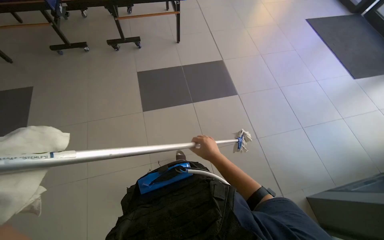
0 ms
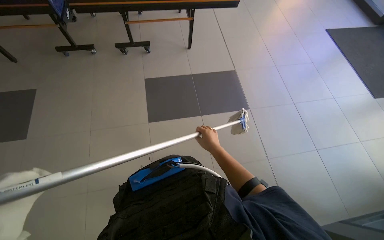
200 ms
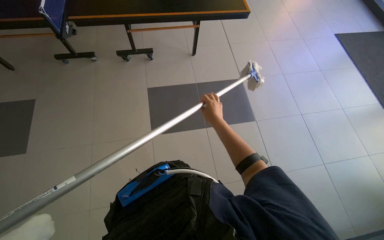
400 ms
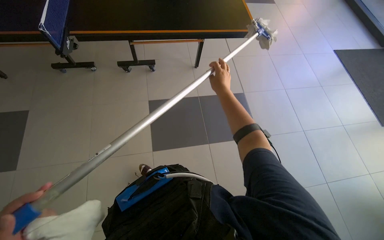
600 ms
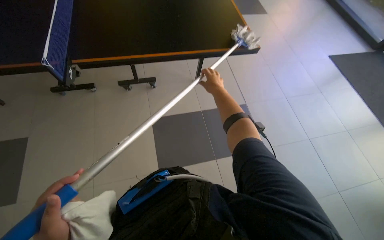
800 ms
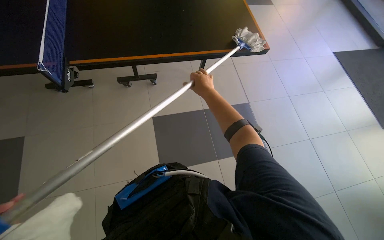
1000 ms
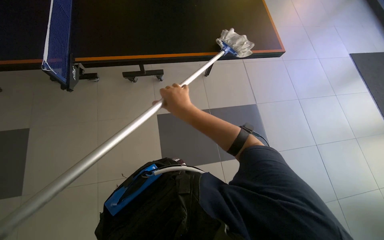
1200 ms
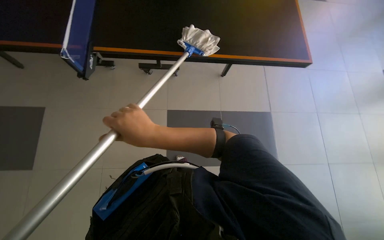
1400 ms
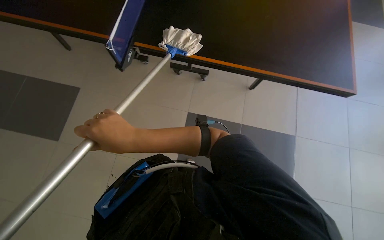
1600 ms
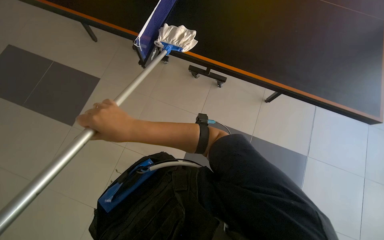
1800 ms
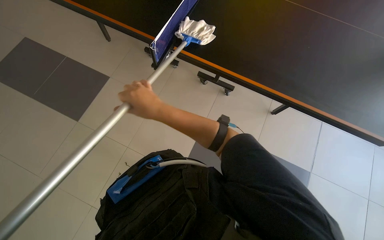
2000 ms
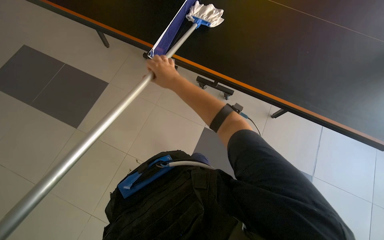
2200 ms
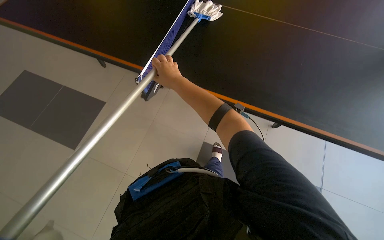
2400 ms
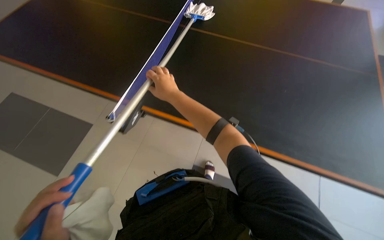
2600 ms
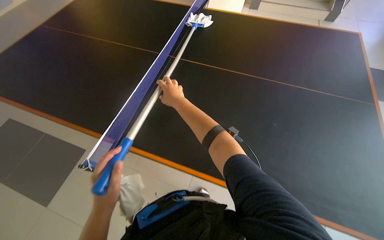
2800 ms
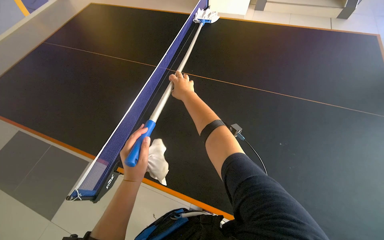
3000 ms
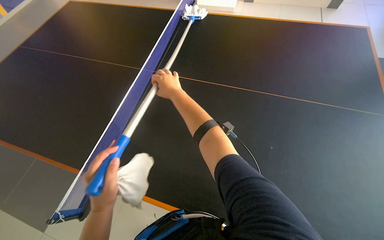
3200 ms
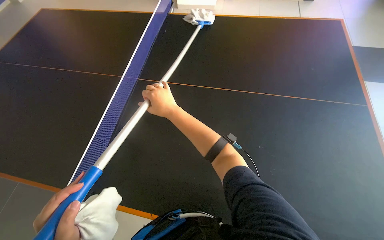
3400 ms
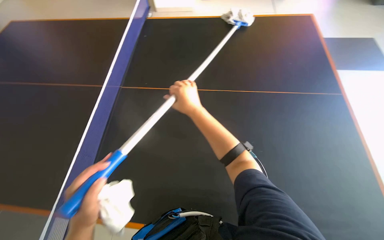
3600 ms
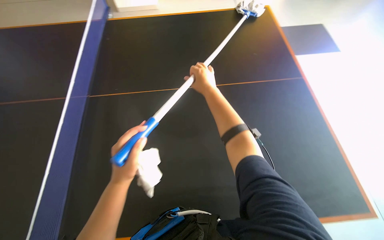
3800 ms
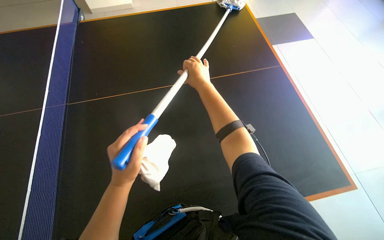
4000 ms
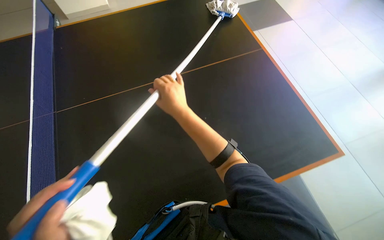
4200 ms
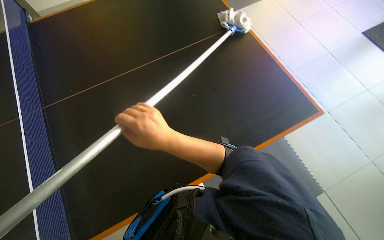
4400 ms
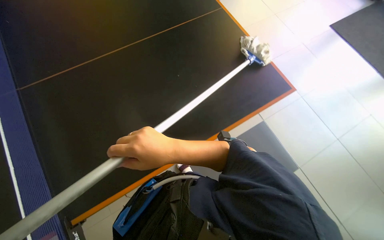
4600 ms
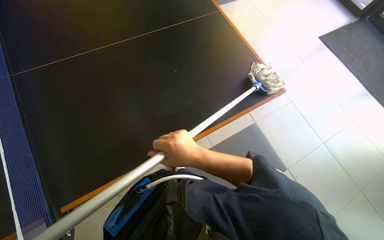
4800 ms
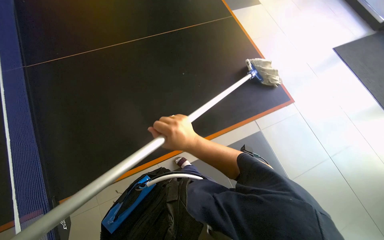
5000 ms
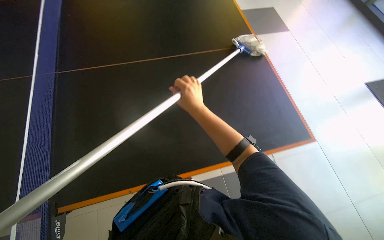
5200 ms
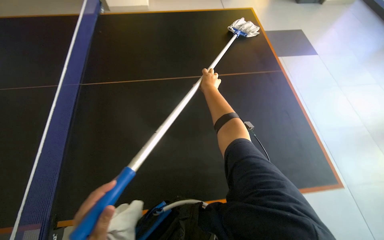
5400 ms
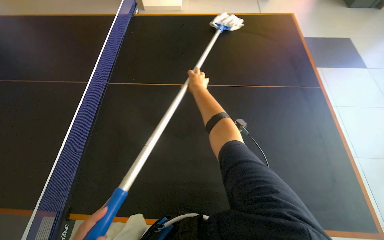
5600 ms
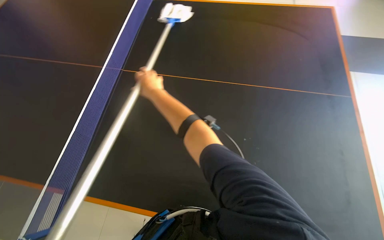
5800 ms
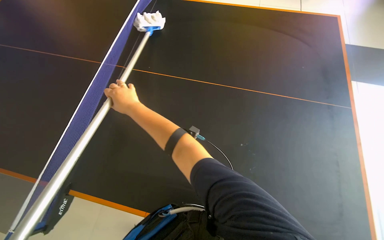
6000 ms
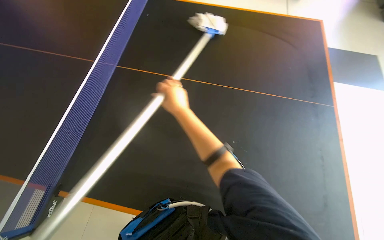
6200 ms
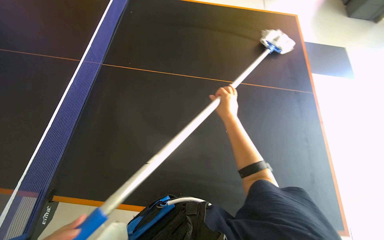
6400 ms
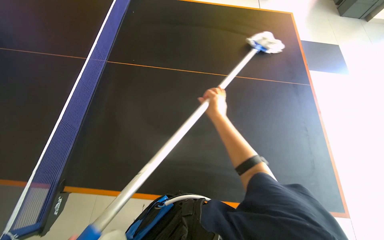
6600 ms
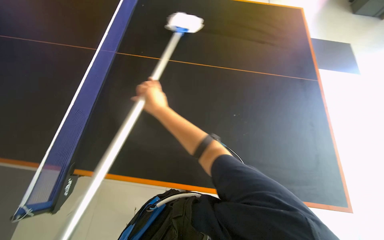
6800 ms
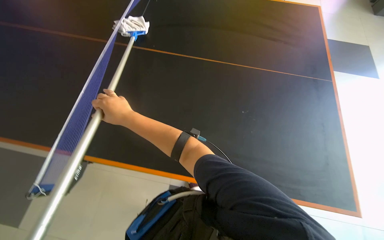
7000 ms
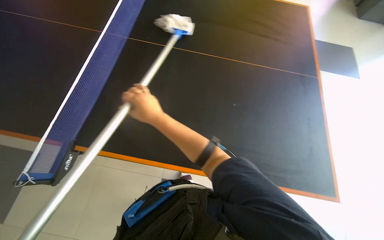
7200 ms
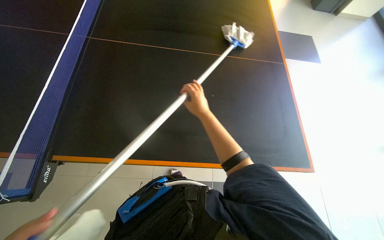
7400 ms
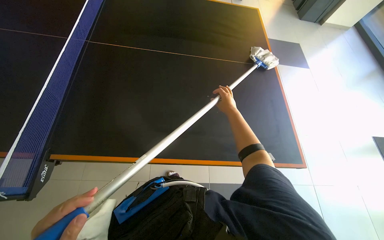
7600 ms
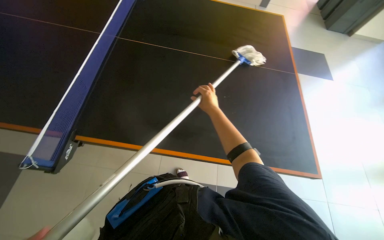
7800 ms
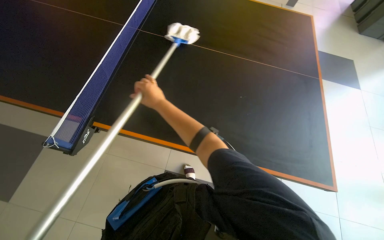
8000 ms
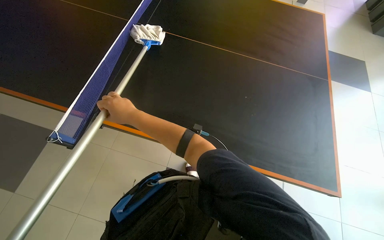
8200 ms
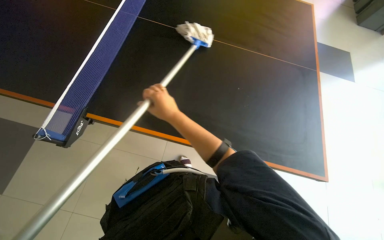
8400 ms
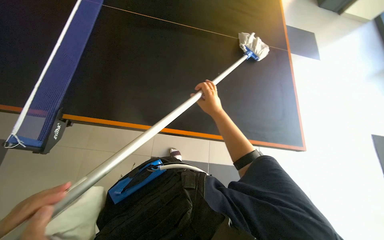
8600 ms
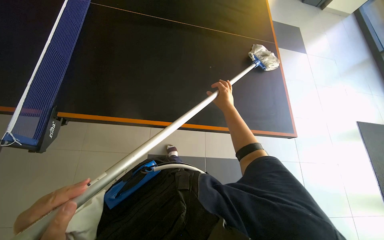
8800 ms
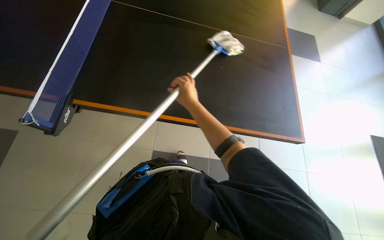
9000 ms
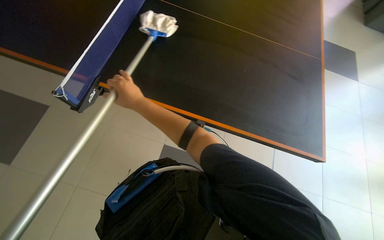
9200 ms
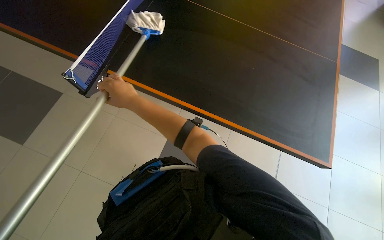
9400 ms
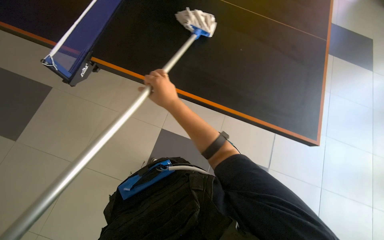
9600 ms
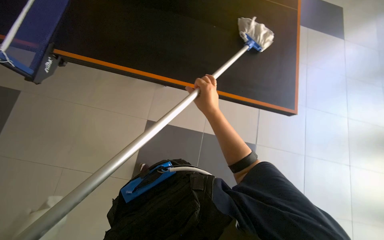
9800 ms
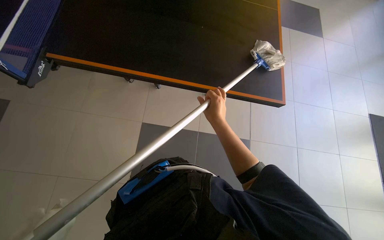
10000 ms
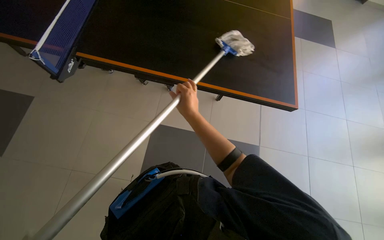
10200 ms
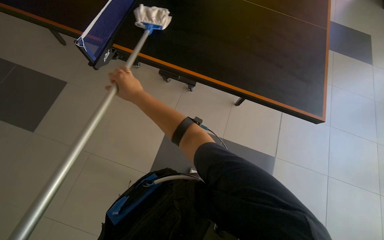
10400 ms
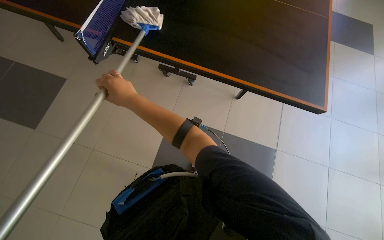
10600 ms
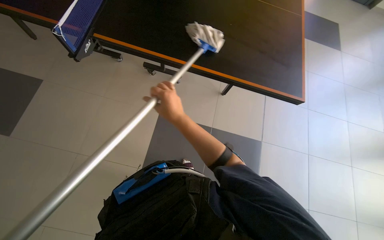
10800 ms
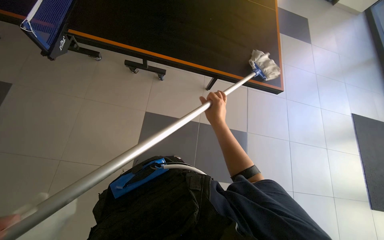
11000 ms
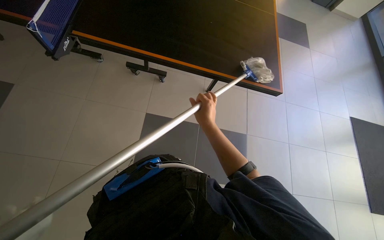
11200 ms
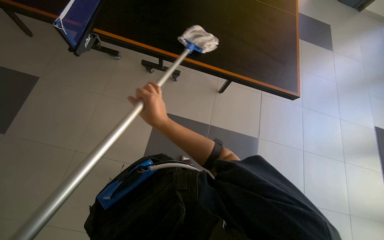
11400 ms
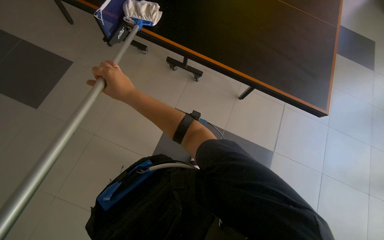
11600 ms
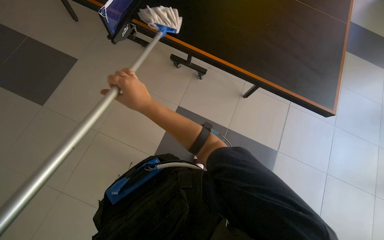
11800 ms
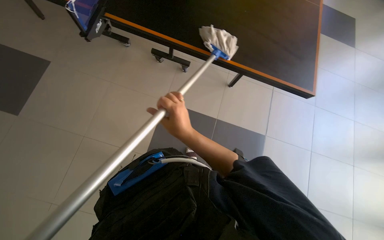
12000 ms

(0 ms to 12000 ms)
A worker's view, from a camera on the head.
Job: wiping surfaces.
The whole recording: Cleaning table surface with mop. The worker cleans the table surface using a mop.
0 ms - 1600 ms: The camera travels roughly 60 cm.
1600 ms - 3000 ms: The right hand goes about 35 cm up the picture.
3000 ms - 4400 ms: The wearer's head swings some 20 degrees to the right. The right hand goes approximately 20 cm nearer to the camera and down the picture.
4400 ms - 6000 ms: The right hand is displaced up the picture by about 15 cm, and travels farther from the camera and back again, about 30 cm each way.
6000 ms - 7600 ms: The camera sweeps to the right, by about 15 degrees. The right hand swings left and right, about 35 cm each way, with 2 reversals.
9000 ms - 10400 ms: The right hand swings left and right, about 25 cm each way, with 2 reversals.
10400 ms - 12000 ms: The right hand swings left and right, approximately 25 cm each way, with 2 reversals.

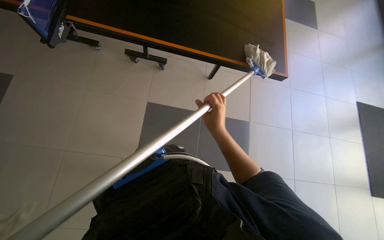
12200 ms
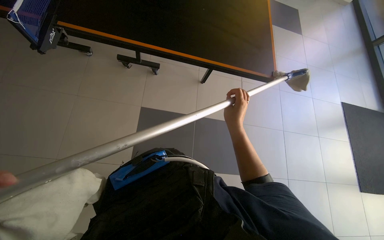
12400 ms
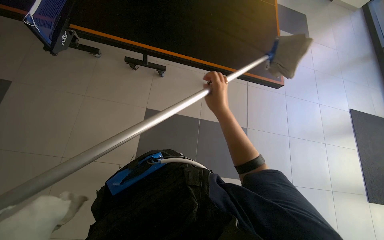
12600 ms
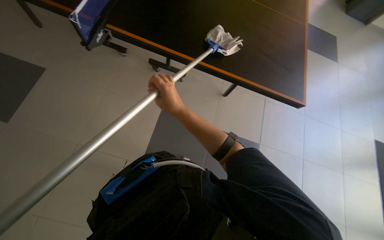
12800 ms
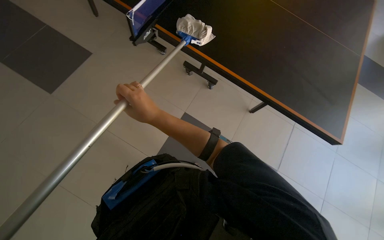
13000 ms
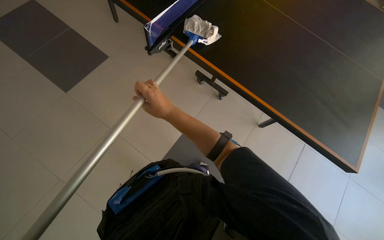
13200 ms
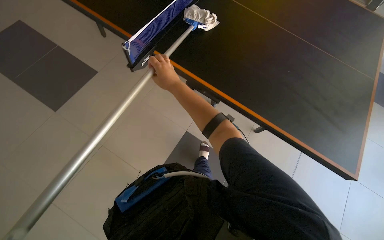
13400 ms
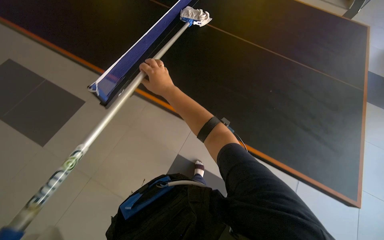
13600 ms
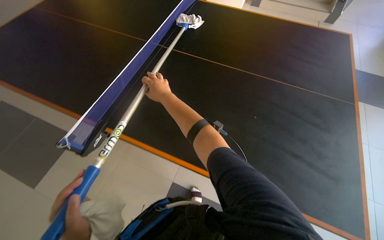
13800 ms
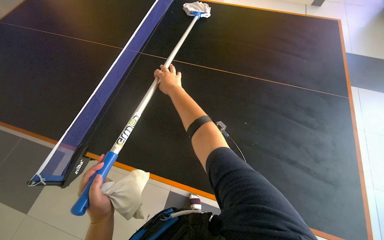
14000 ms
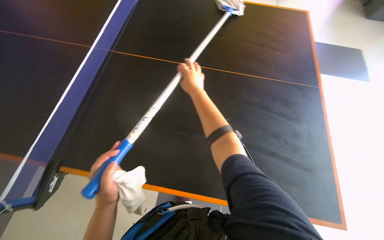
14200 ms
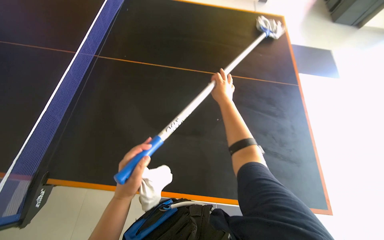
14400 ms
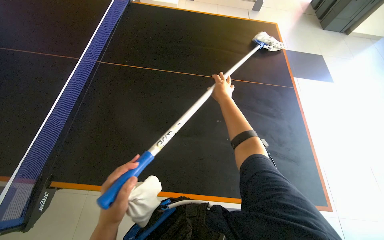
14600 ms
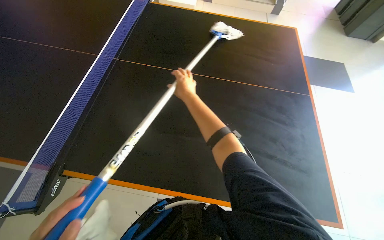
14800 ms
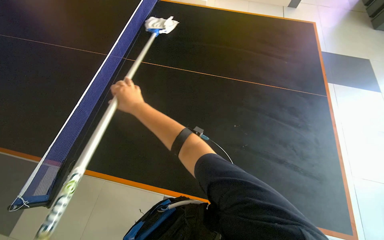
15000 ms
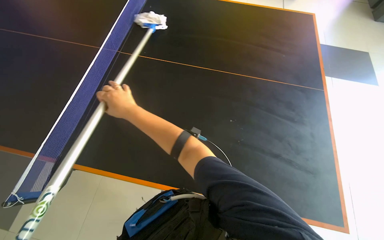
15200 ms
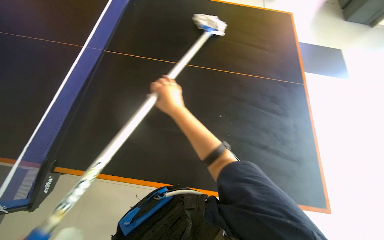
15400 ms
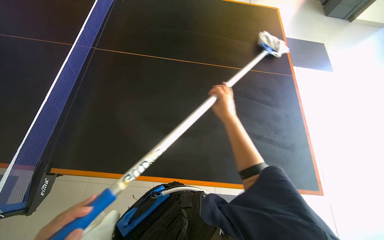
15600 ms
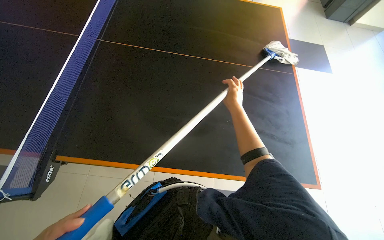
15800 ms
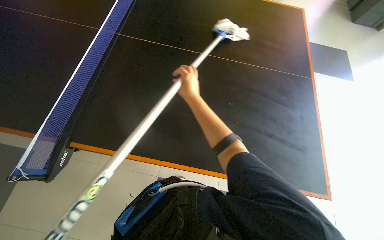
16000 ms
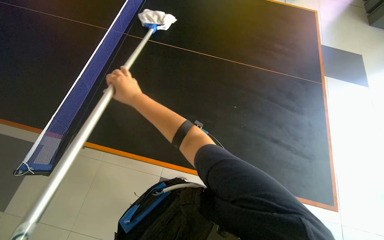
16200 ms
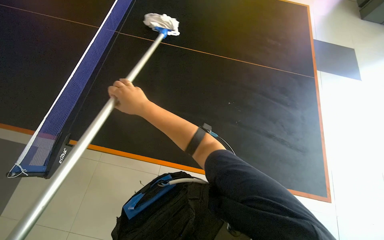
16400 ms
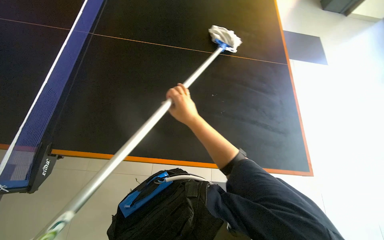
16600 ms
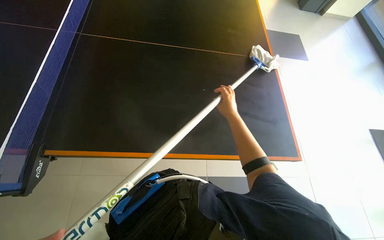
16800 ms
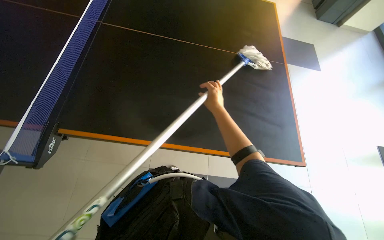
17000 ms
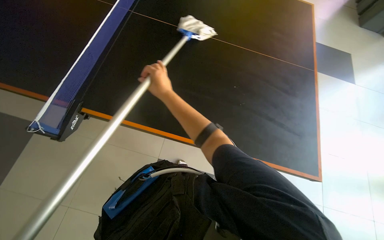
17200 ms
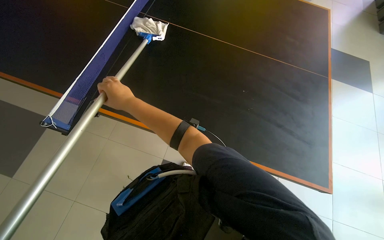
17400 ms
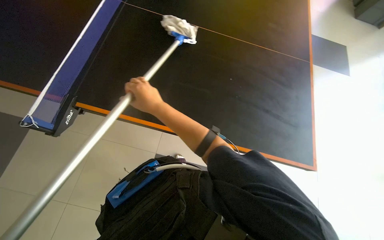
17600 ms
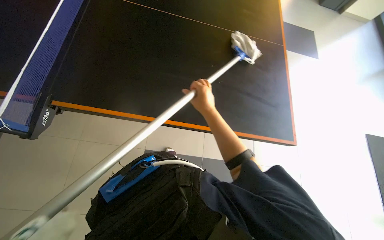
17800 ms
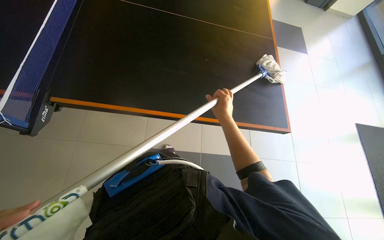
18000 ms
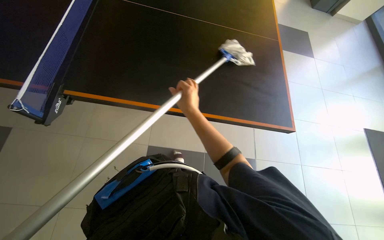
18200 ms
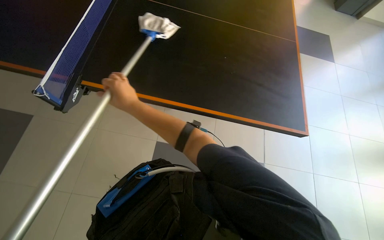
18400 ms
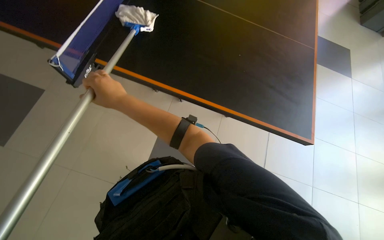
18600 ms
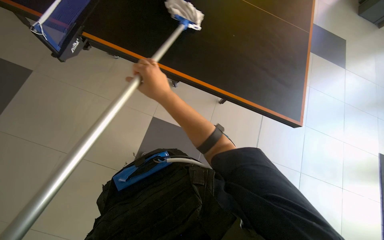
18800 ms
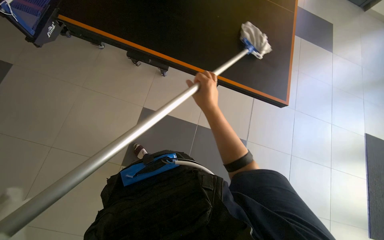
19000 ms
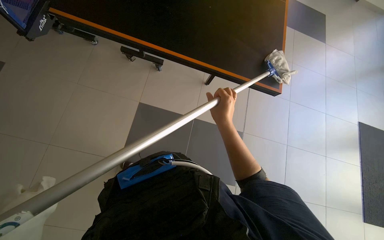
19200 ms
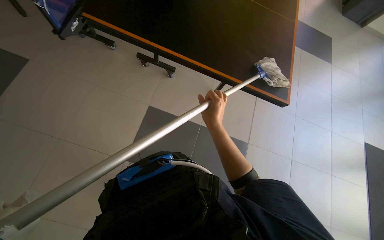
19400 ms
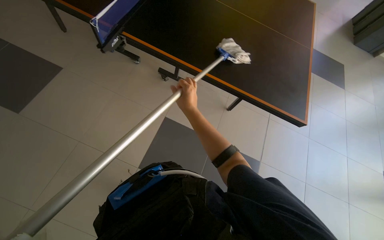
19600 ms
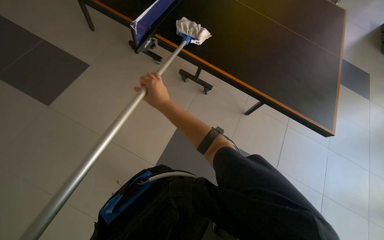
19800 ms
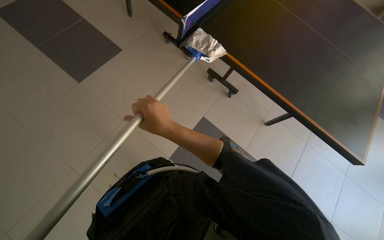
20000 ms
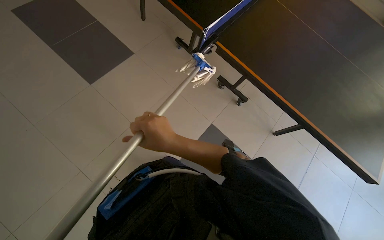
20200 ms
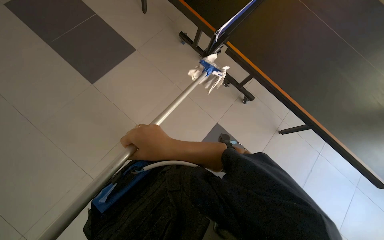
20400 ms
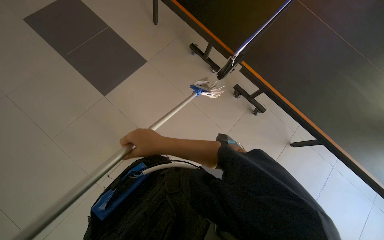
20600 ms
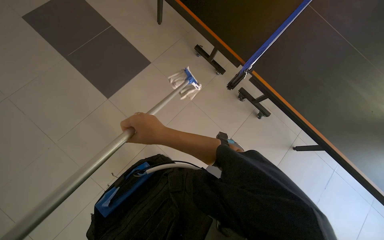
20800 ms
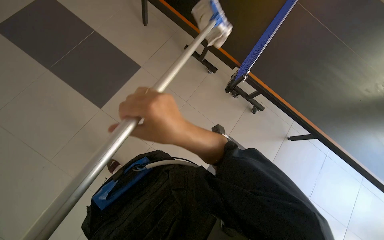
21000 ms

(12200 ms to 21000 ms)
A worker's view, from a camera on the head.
Job: wiping surfaces.
The whole recording: Cleaning table surface with mop. The worker cleans the table surface using a mop.
12200 ms - 13600 ms: The camera pitches upward, by some 15 degrees. The right hand travels up the picture and to the left by approximately 40 cm.
13600 ms - 15200 ms: The head turns to the left by roughly 15 degrees. The right hand goes to the right and returns, roughly 15 cm each way.
15200 ms - 16600 ms: The right hand moves left and right over approximately 35 cm, changing direction 2 times.
16600 ms - 18000 ms: The right hand goes left and right, roughly 35 cm each way, reversing 2 times.
18000 ms - 19600 ms: The right hand swings left and right, roughly 30 cm each way, with 2 reversals.
19600 ms - 21000 ms: The camera travels some 60 cm.
